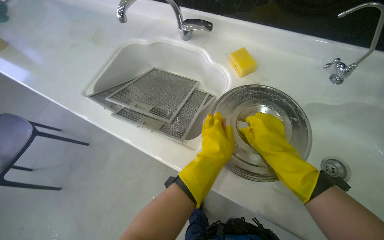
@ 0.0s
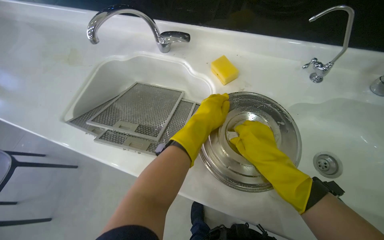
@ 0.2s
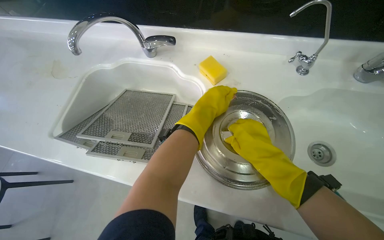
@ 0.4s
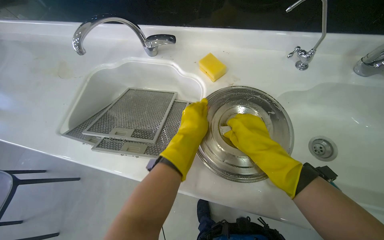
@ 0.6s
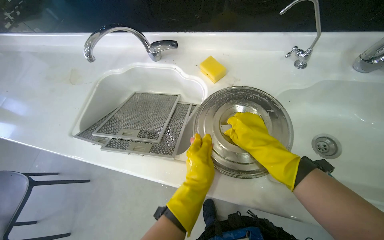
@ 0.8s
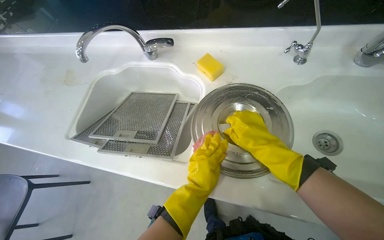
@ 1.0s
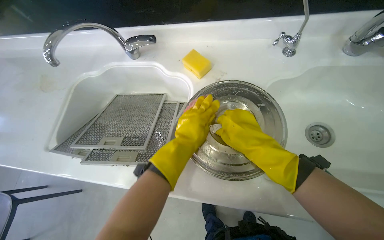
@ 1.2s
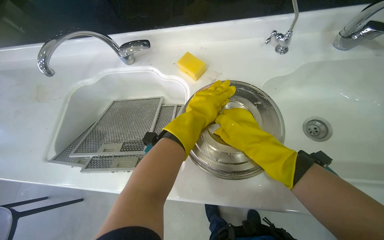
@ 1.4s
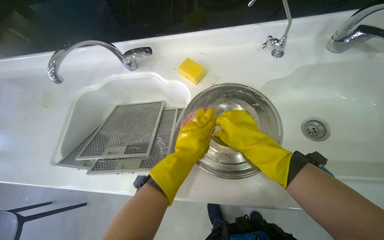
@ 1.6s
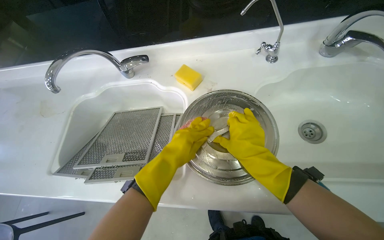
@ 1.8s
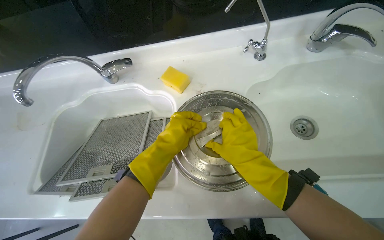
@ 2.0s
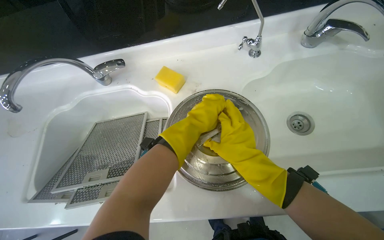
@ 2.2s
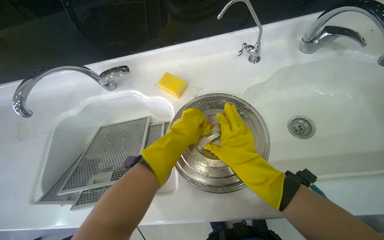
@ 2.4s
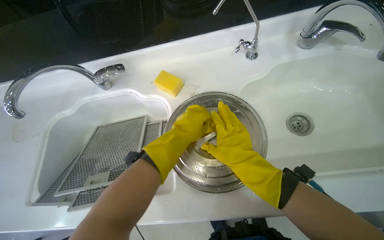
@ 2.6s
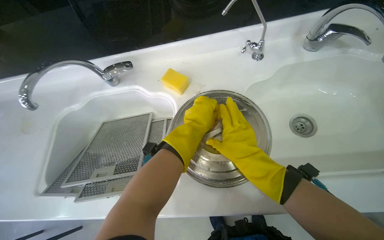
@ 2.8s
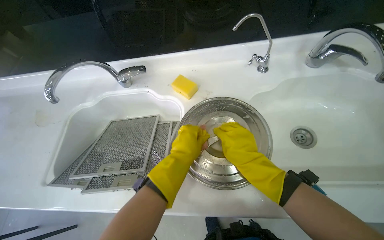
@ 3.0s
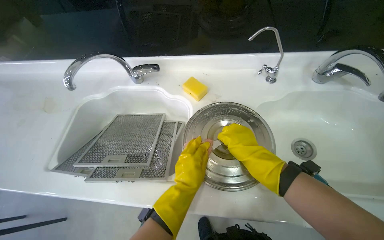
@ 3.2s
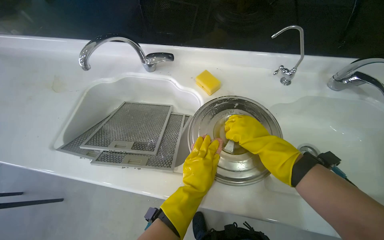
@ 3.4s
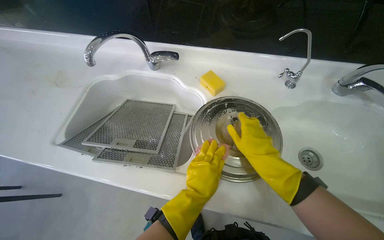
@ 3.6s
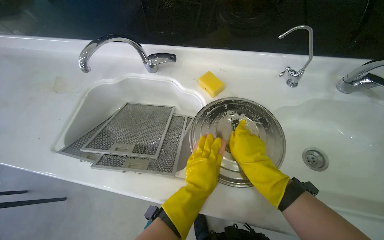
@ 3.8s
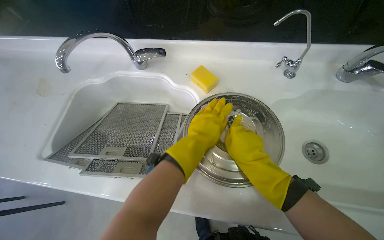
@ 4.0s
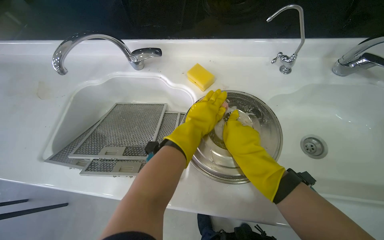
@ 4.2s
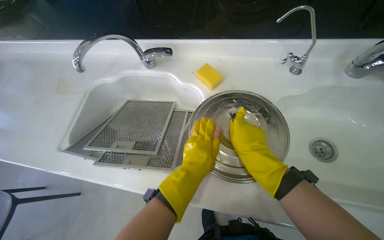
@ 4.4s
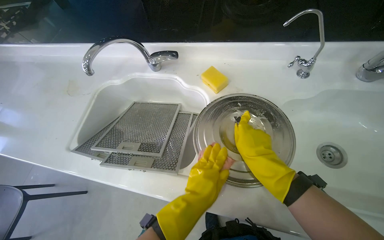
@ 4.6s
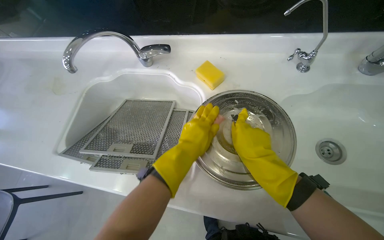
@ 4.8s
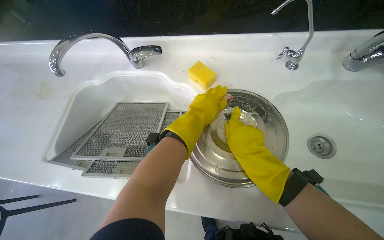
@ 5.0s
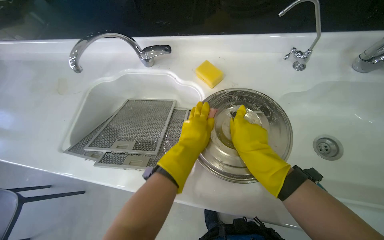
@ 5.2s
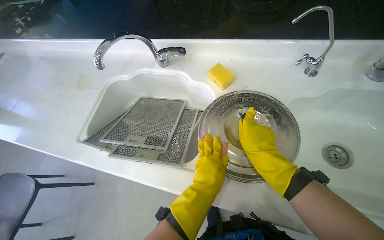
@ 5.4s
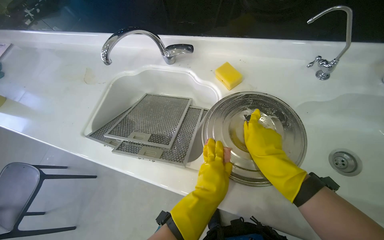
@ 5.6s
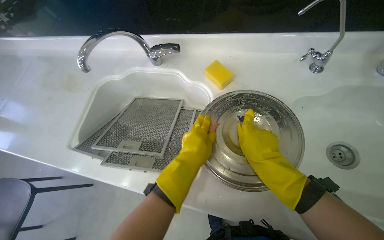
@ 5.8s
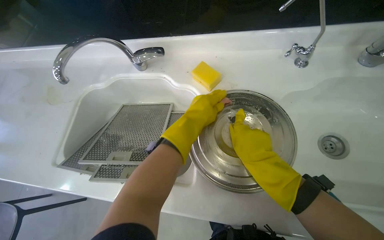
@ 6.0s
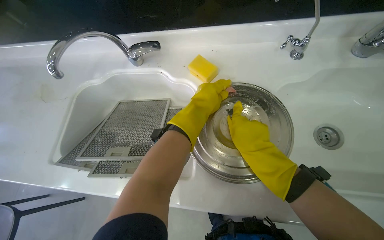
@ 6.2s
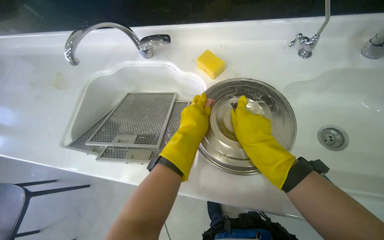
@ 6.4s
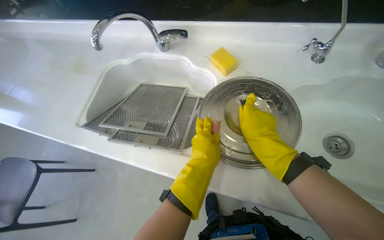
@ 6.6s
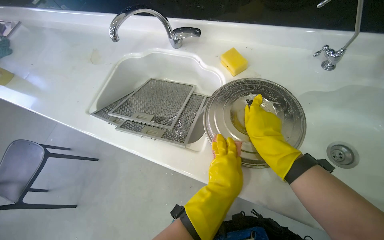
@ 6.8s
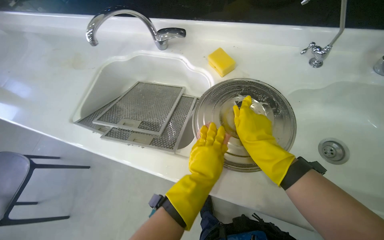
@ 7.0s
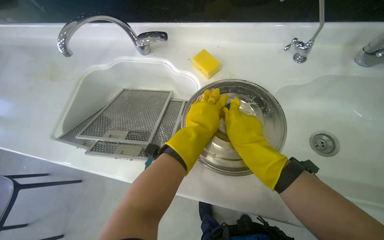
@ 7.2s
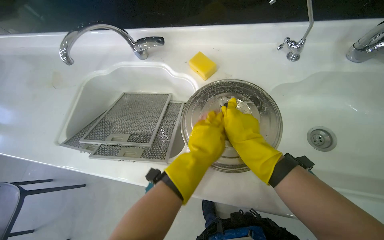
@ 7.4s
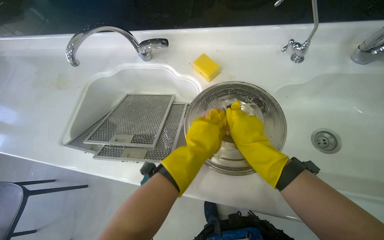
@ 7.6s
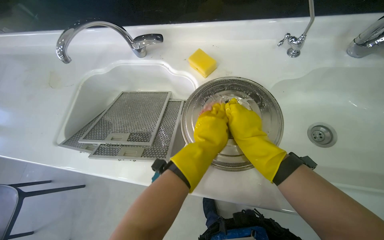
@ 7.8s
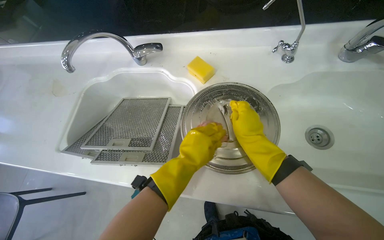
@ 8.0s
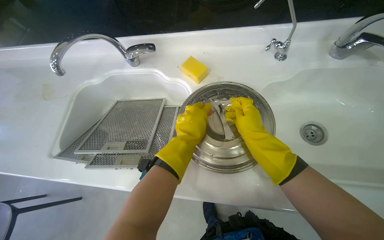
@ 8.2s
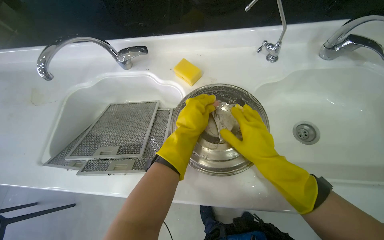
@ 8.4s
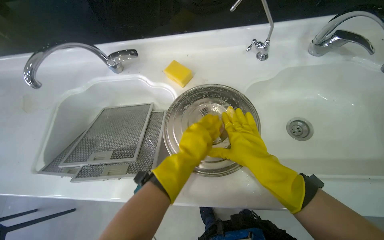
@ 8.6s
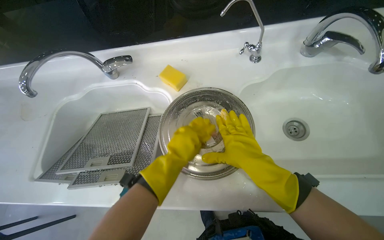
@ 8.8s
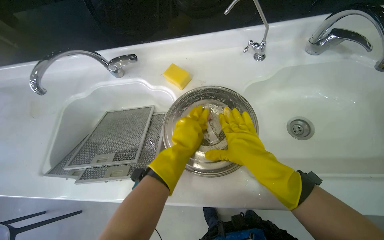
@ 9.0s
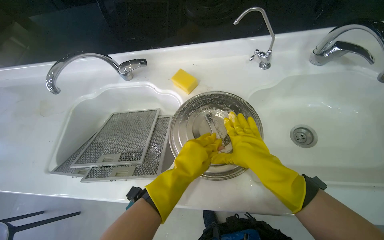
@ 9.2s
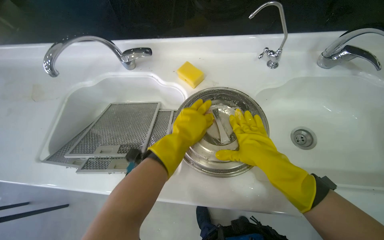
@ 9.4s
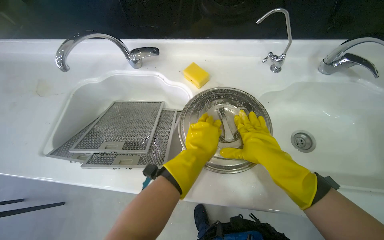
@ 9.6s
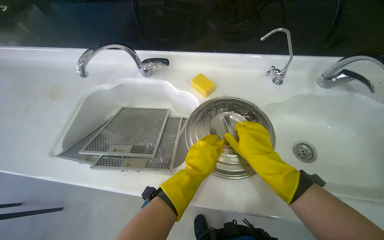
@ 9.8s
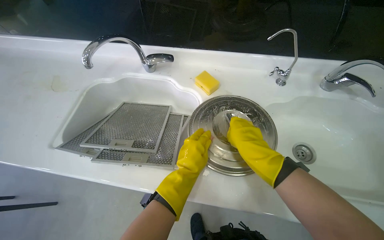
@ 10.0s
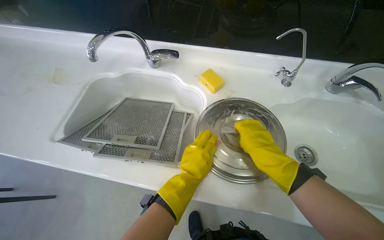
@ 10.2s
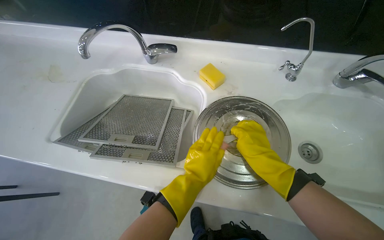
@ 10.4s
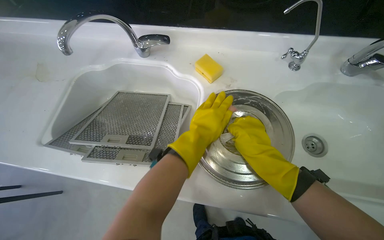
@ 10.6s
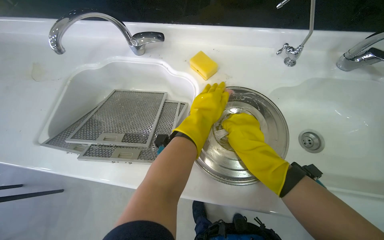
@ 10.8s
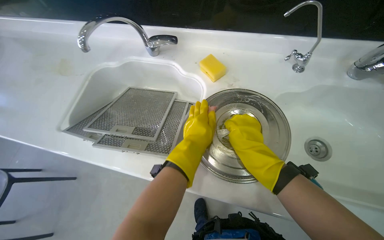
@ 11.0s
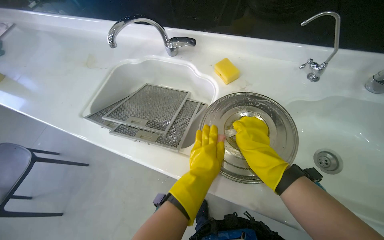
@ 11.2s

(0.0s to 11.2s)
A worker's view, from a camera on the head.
Job: cleaning kitchen.
The whole recording: Cleaning pot lid in sink. The worker sprays cleaning solution and scrubs a pot lid with a sponge in the sink.
0.0s - 1.6s: The left hand swings up and down the picture, roughly 20 cm each way, with 3 reversals.
3.2s - 4.8s: The left hand moves up and down the picture over approximately 15 cm, changing direction 2 times.
4.8s - 6.4s: The left hand moves up and down the picture over about 20 cm, changing direction 2 times.
6.4s - 8.0s: The left hand moves up and down the picture over roughly 15 cm, changing direction 2 times.
8.0s - 9.6s: The left hand swings up and down the picture, some 10 cm each way, with 2 reversals.
9.6s - 11.2s: The left hand swings up and down the picture, roughly 15 cm each way, with 2 reversals. The right hand goes roughly 10 cm farther from the camera.

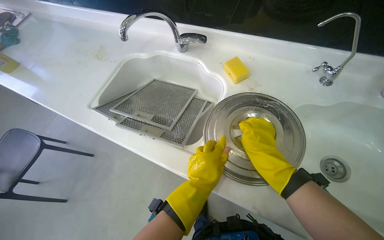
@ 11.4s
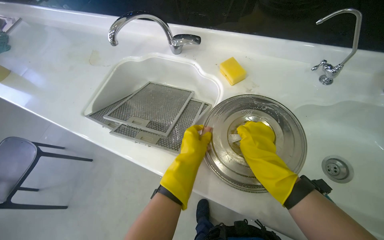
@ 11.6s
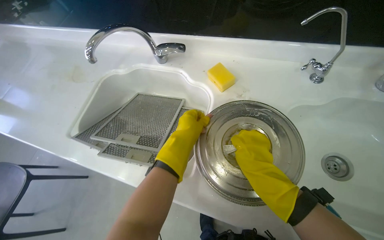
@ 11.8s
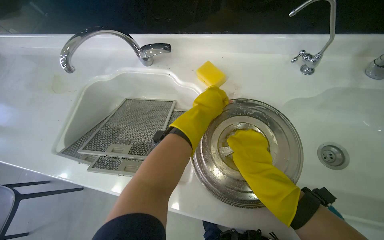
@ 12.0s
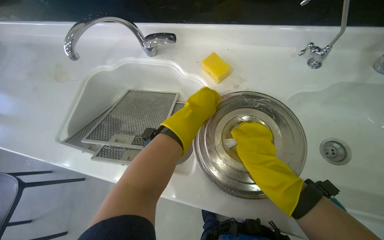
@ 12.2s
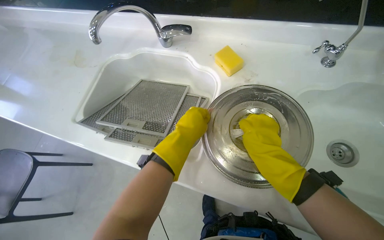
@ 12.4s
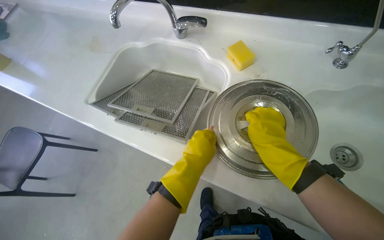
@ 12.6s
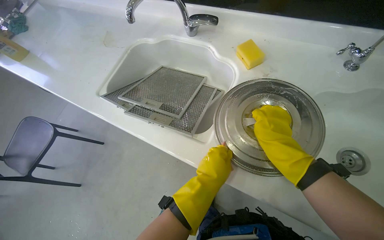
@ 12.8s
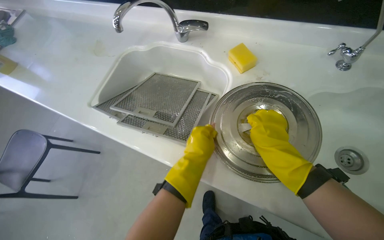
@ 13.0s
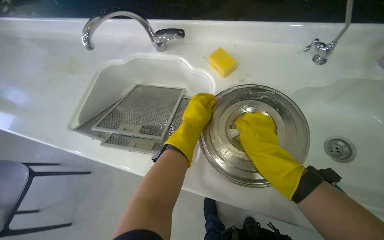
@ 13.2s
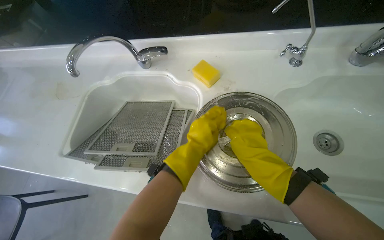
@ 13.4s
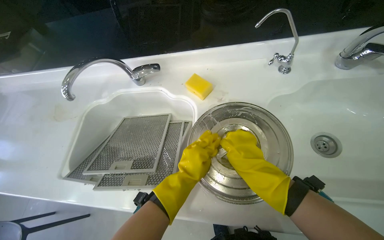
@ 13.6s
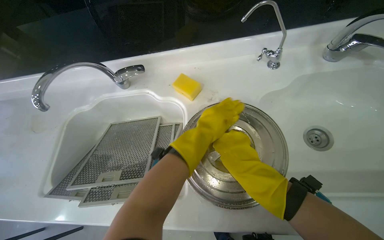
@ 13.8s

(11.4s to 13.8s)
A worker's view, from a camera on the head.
Job: cleaning kitchen.
The whole recording: Cleaning pot lid in sink. The worker sprays cleaning solution and scrubs a pot lid with a sponge in the sink.
11.4s - 12.6s: The left hand moves approximately 30 cm up the picture and comes back.
12.6s - 13.8s: The left hand moves up the picture and farther from the camera, about 20 cm.

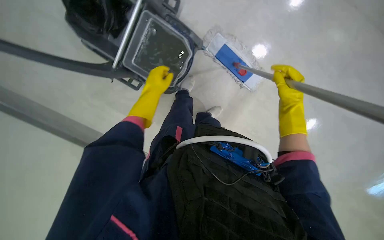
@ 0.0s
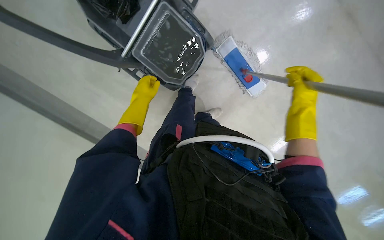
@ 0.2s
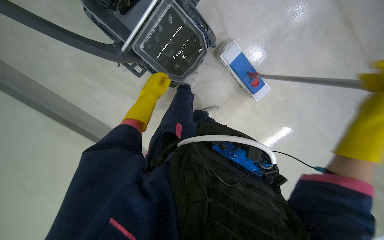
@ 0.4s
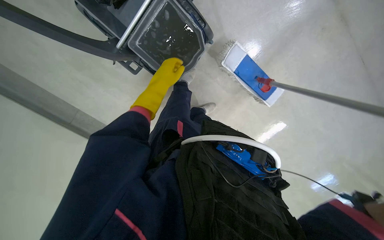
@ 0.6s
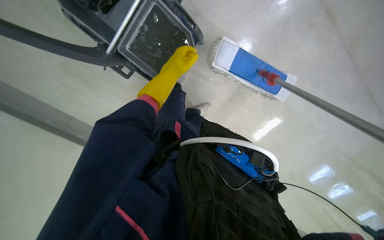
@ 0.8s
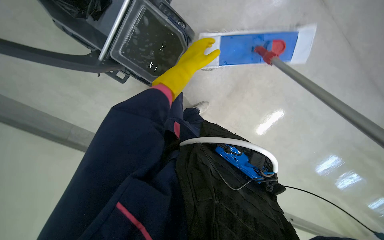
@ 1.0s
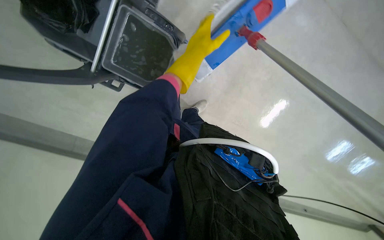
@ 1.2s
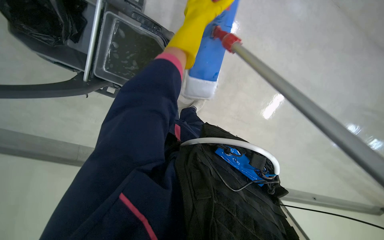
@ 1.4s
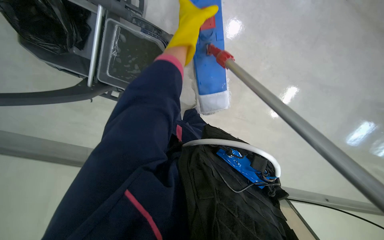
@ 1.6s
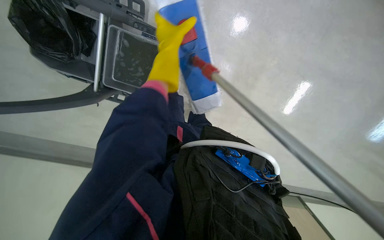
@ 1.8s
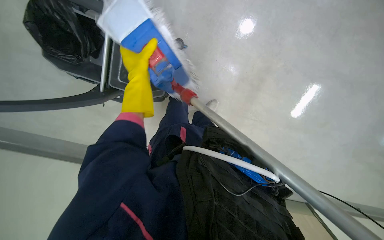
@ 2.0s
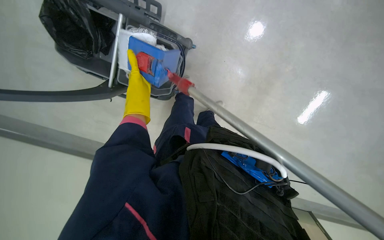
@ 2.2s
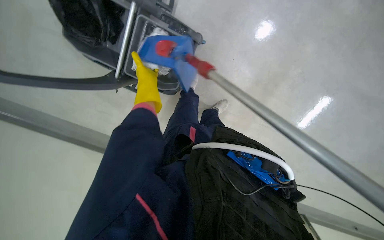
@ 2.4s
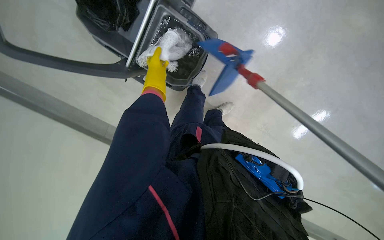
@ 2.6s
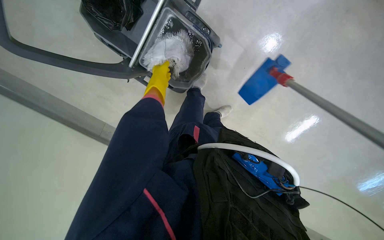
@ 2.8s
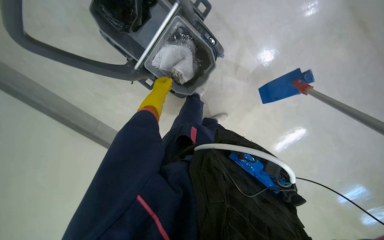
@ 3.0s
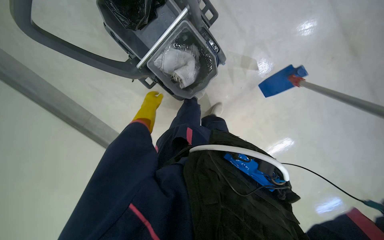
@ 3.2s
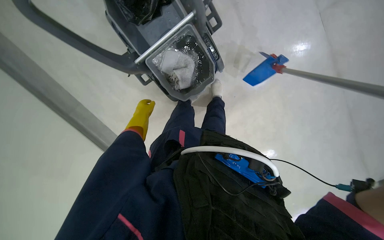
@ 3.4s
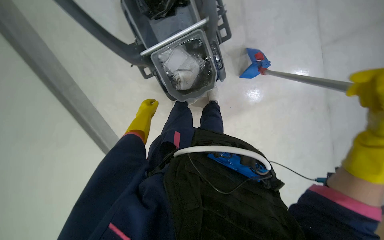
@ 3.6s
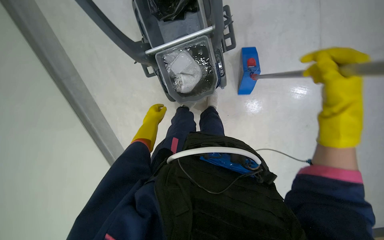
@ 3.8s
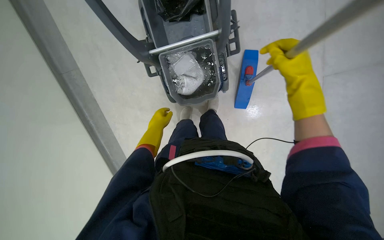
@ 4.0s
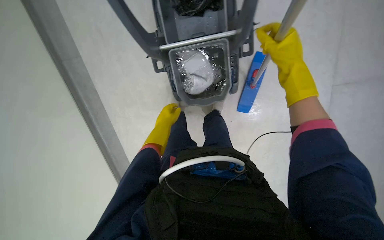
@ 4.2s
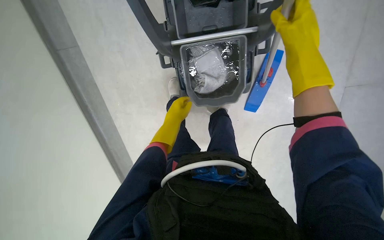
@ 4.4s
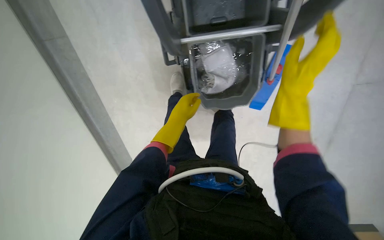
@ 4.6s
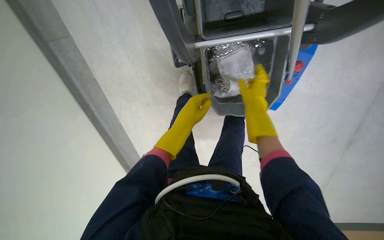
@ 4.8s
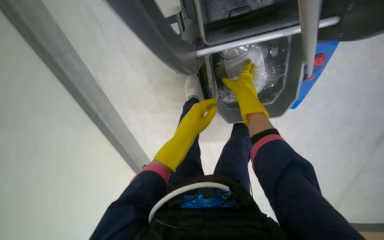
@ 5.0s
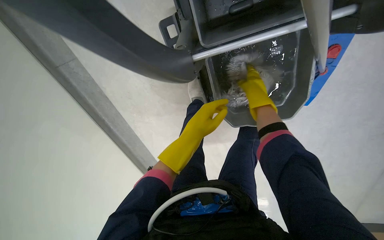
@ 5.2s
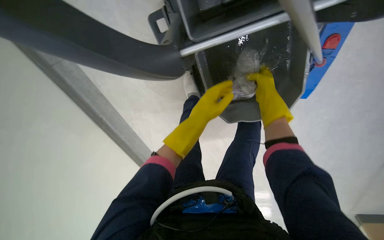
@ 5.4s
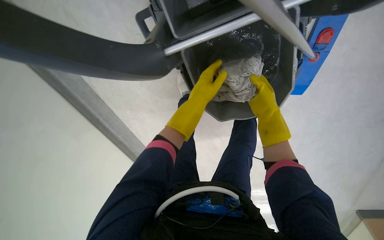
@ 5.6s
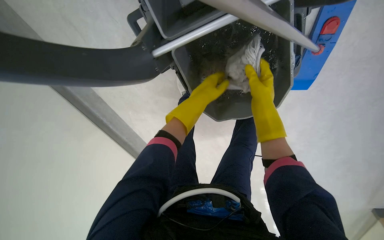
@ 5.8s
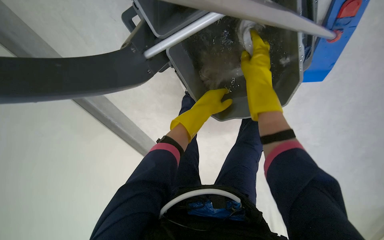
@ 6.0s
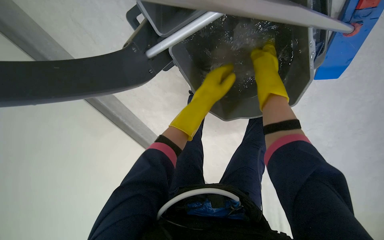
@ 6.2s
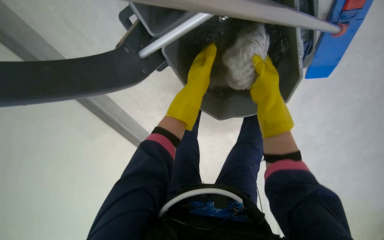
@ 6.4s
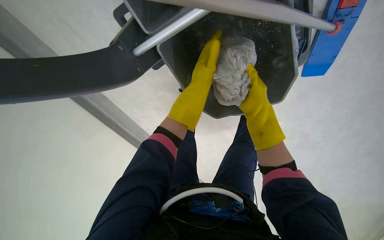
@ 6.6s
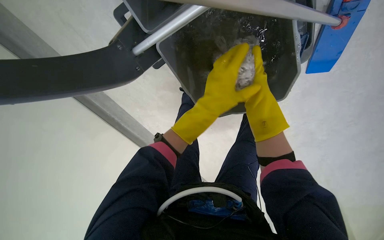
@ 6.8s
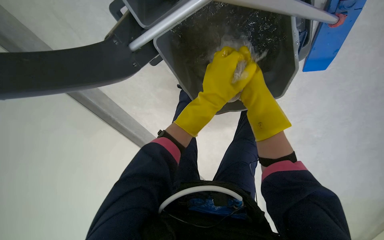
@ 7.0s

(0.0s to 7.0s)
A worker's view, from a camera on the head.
Job: preparing cleaning supplies.
The whole recording: Wringing mop head. The worker wrings the mop head in the bucket.
0.0s - 1.4s: The left hand travels to the right and up the picture by approximately 30 cm.
1.4s - 2.8s: The left hand goes about 35 cm to the left, down the picture and farther from the camera.
2.8s - 4.2s: The camera is carried some 80 cm. The view pans to the right by about 40 degrees. The view tilts some 15 degrees upward.
4.2s - 5.6s: The left hand moves up the picture, roughly 15 cm. Meanwhile the right hand heads farther from the camera, covering approximately 30 cm.
